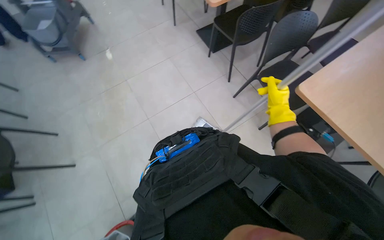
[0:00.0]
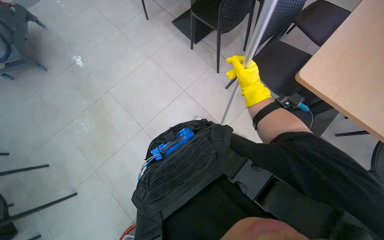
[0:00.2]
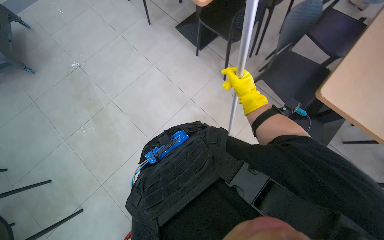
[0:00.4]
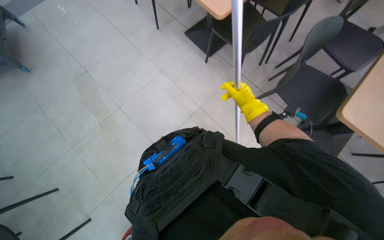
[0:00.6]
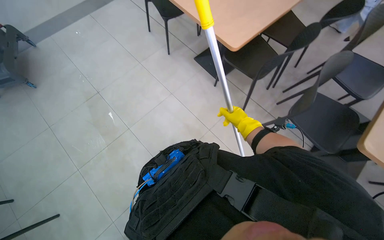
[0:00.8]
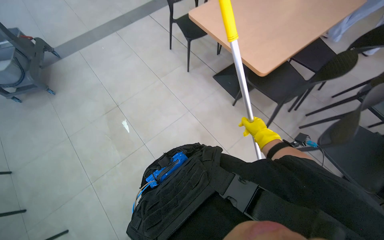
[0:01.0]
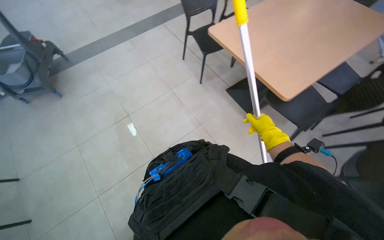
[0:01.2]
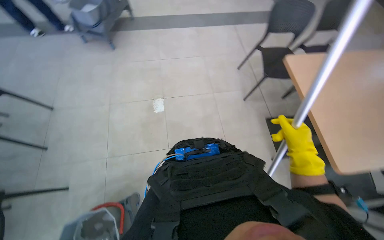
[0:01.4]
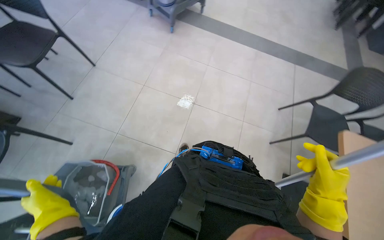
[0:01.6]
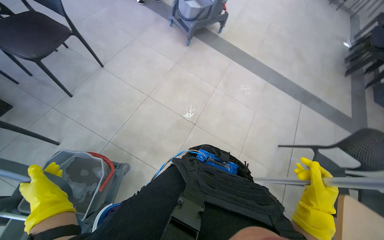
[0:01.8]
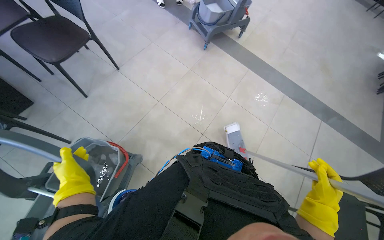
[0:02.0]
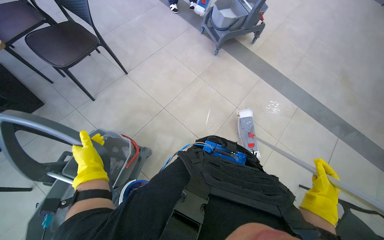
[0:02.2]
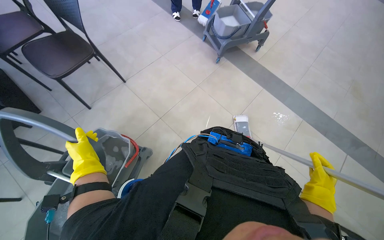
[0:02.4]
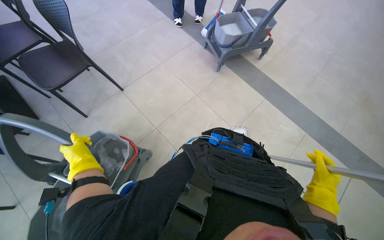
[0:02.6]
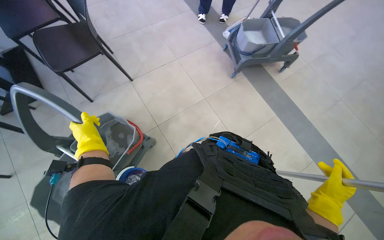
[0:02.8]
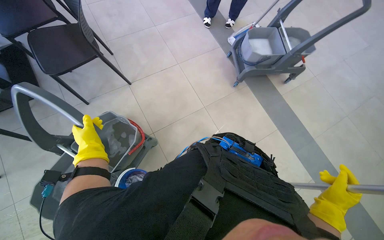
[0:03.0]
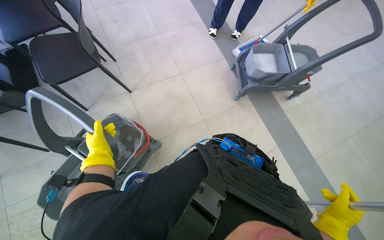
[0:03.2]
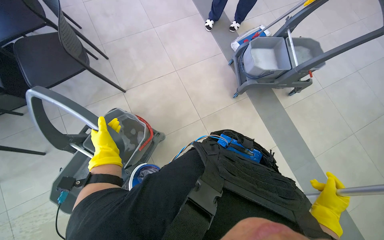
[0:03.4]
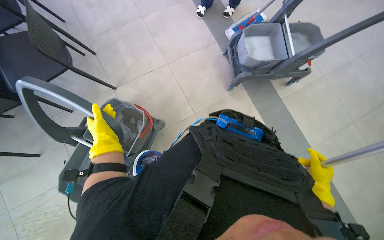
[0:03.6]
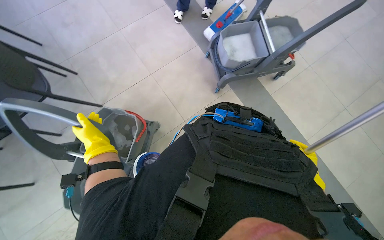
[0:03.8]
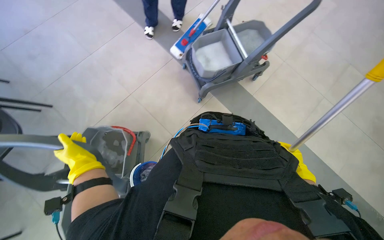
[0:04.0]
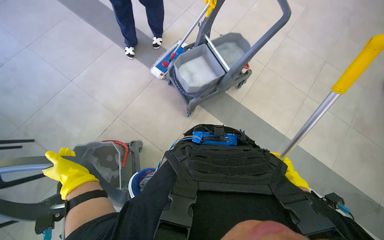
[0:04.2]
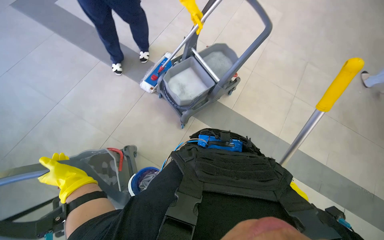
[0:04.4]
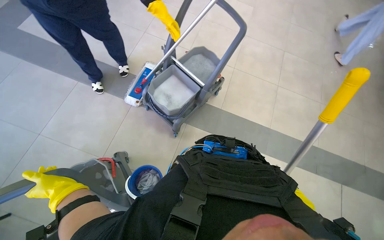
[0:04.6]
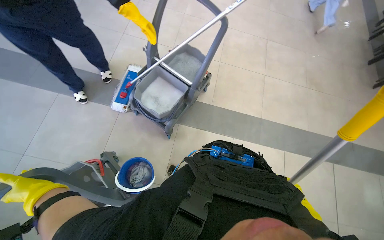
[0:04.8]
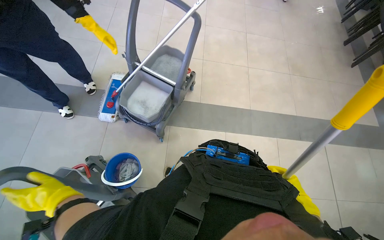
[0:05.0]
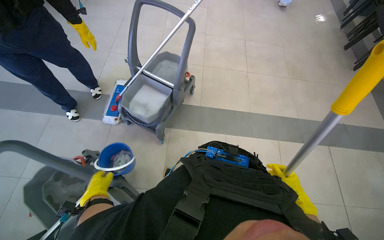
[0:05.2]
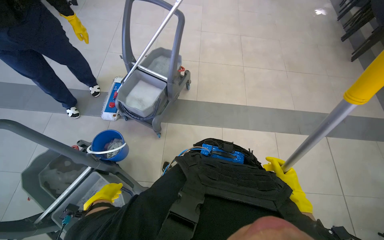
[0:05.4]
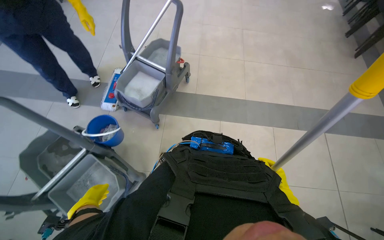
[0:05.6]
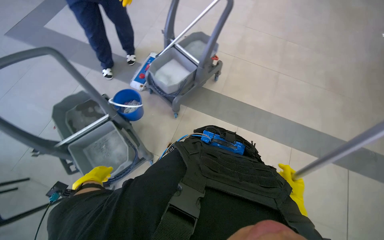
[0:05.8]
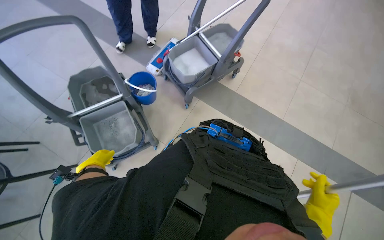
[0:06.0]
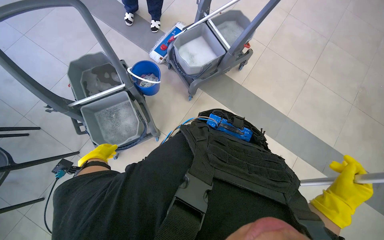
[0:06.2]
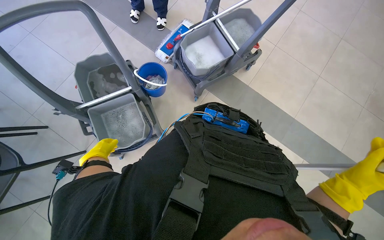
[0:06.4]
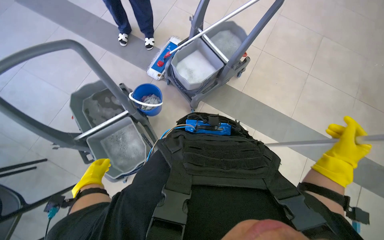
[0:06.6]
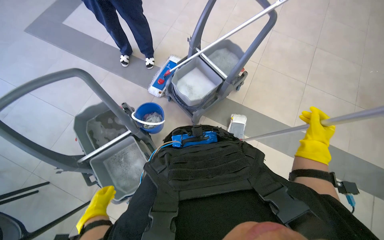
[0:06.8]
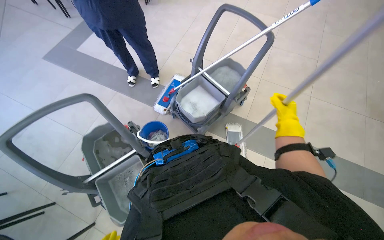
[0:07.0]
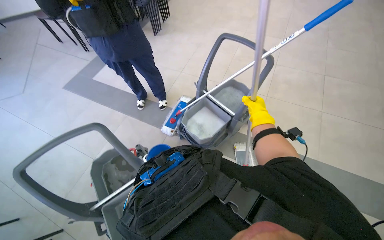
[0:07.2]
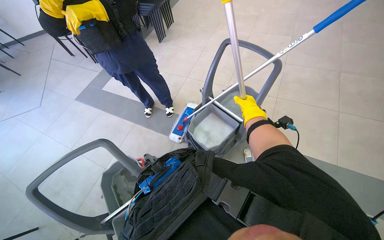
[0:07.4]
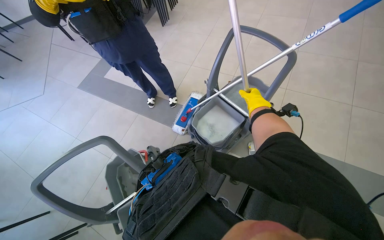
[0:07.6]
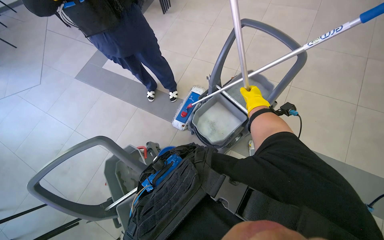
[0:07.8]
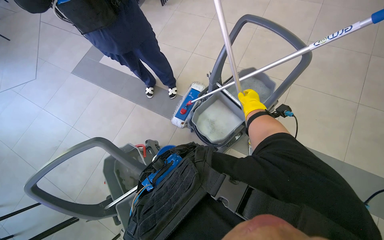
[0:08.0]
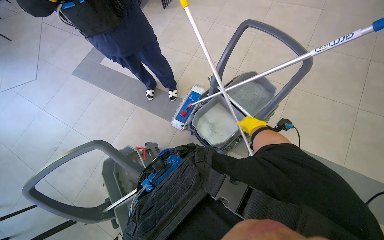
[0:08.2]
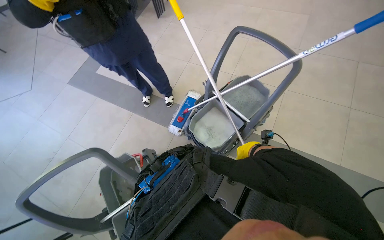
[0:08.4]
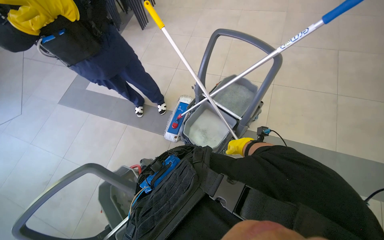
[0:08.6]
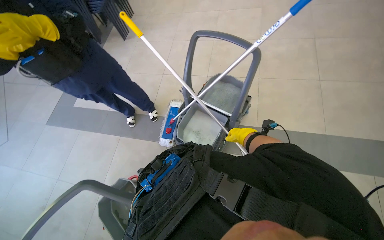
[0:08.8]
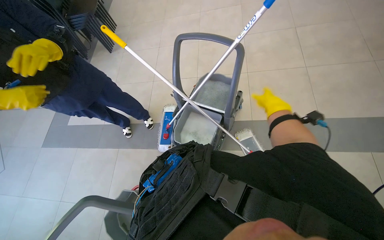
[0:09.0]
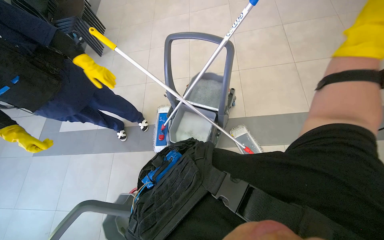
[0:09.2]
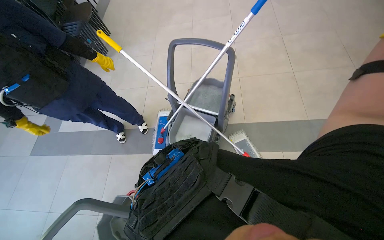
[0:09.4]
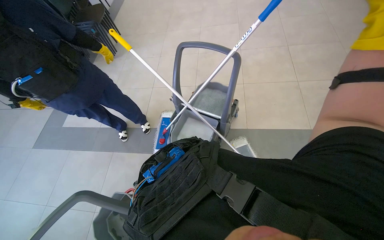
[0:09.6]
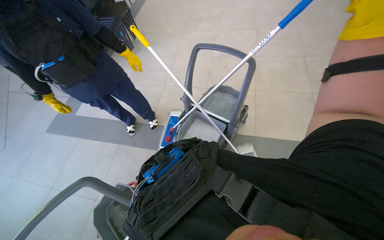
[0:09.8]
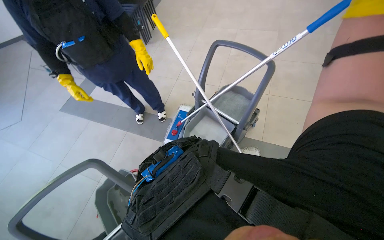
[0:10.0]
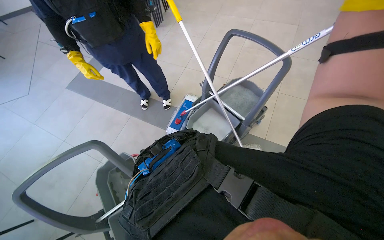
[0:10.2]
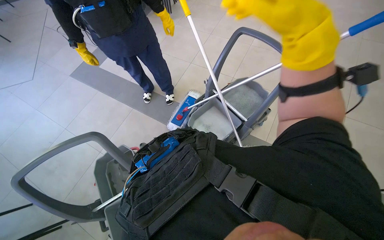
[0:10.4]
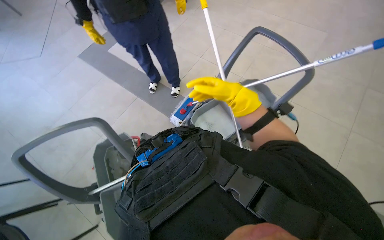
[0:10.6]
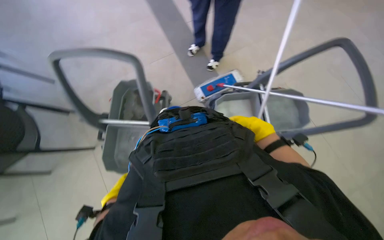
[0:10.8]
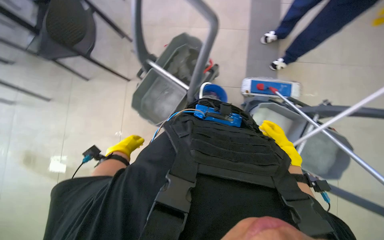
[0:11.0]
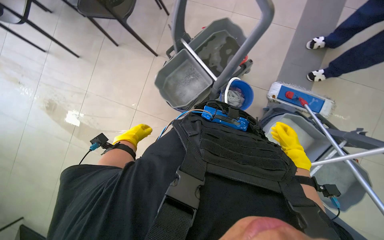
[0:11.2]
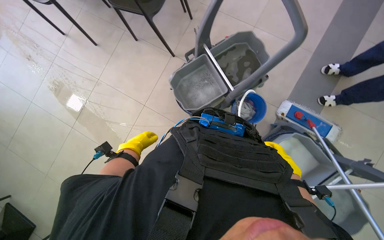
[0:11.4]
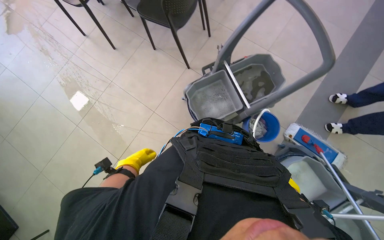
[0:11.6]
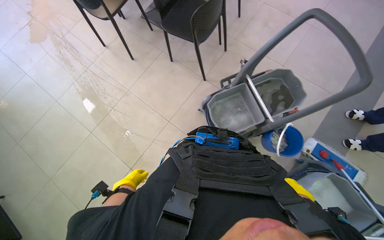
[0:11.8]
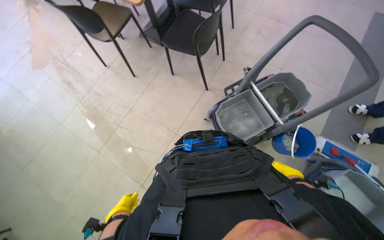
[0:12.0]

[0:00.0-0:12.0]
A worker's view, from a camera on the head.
Job: mopping floor.
The whole recording: Mopping floor. The worker mops the floor with a flat mop, occasionally rinsing and wringing the mop head.
0:00.0 to 0:01.6: The wearer moves roughly 1.5 m. Everything in view rotates some 50 degrees clockwise.
0:01.6 to 0:03.0: The camera travels roughly 50 cm. The wearer's head swings roughly 40 degrees to the left.
0:03.0 to 0:04.4: The head turns to the right by some 30 degrees. The wearer looks about 20 degrees further upward.
0:04.4 to 0:06.0: The camera is carried roughly 40 cm.
0:06.0 to 0:07.6: The right hand shifts about 70 cm up the picture and farther from the camera.
0:09.0 to 0:10.4: The scene turns some 25 degrees clockwise in the picture.
0:10.4 to 0:12.0: The camera is carried roughly 50 cm. The head turns to the left by about 95 degrees. The view tips downward by approximately 10 degrees.

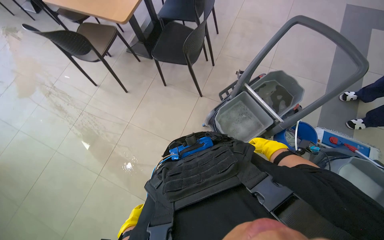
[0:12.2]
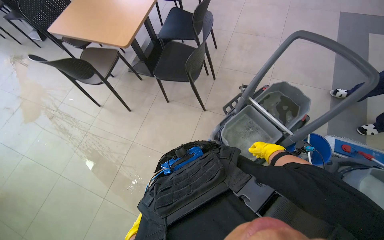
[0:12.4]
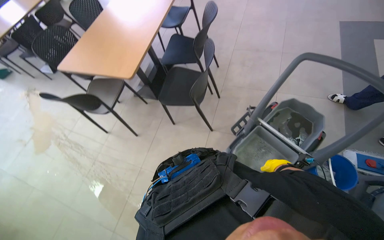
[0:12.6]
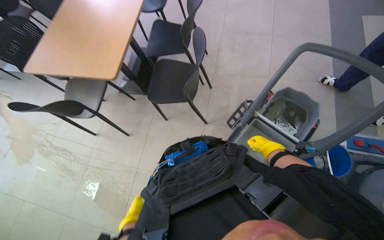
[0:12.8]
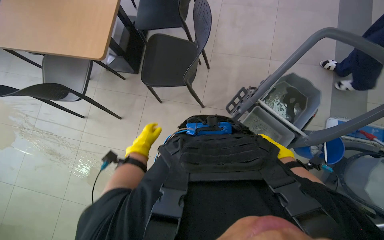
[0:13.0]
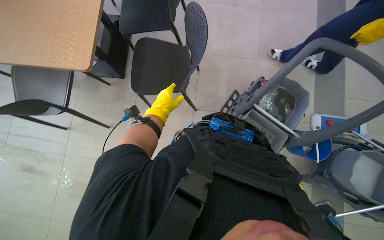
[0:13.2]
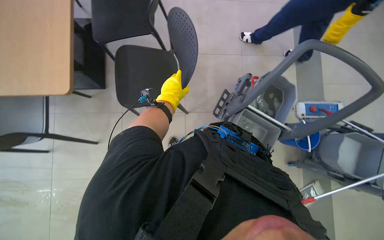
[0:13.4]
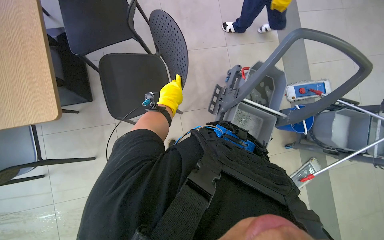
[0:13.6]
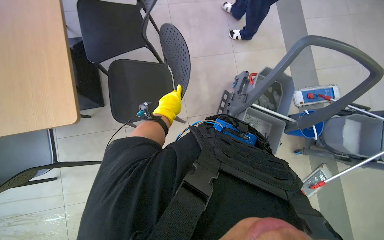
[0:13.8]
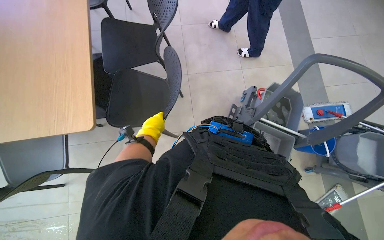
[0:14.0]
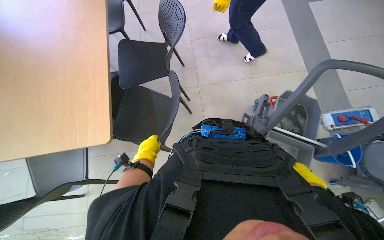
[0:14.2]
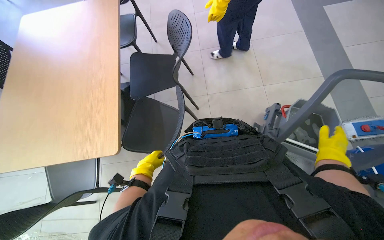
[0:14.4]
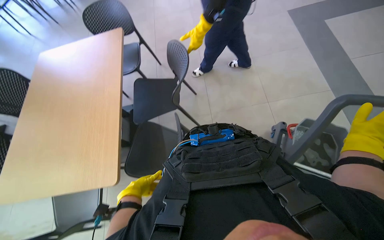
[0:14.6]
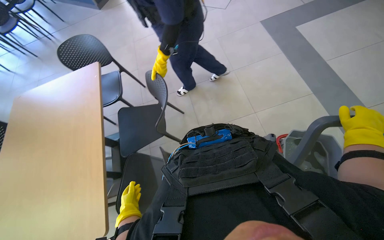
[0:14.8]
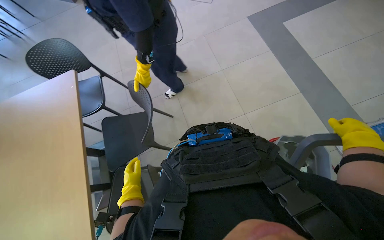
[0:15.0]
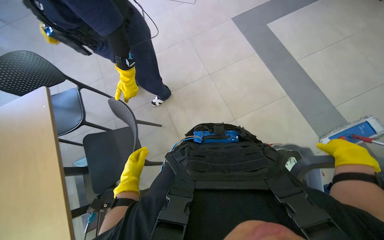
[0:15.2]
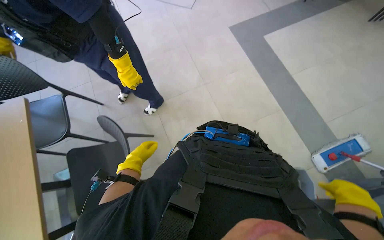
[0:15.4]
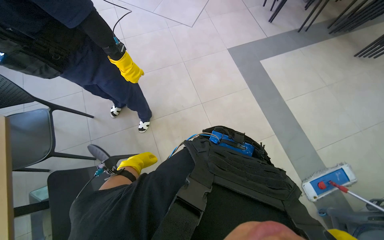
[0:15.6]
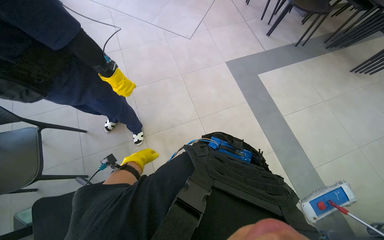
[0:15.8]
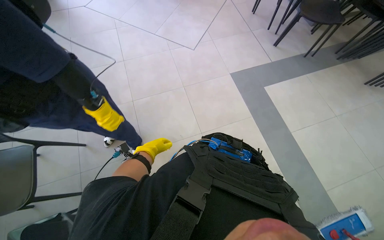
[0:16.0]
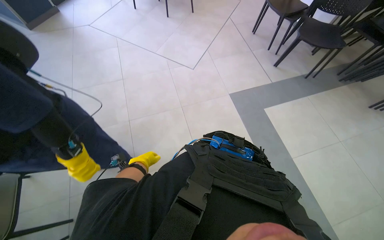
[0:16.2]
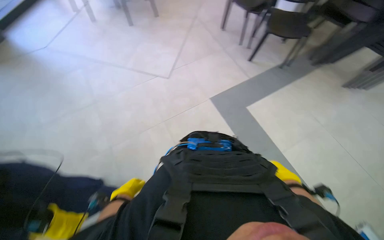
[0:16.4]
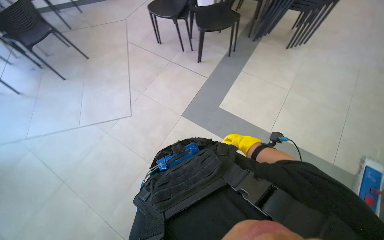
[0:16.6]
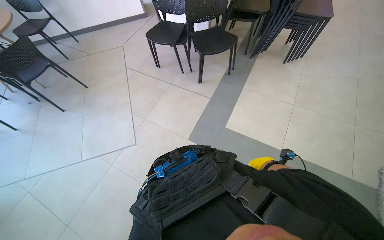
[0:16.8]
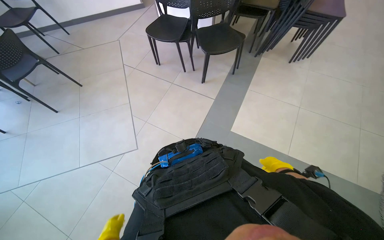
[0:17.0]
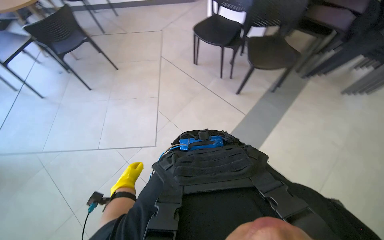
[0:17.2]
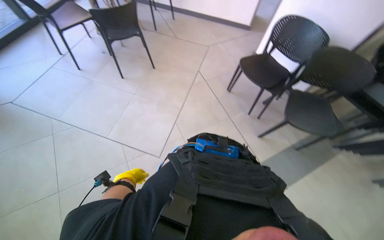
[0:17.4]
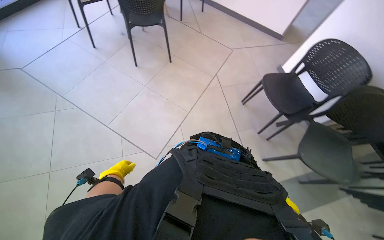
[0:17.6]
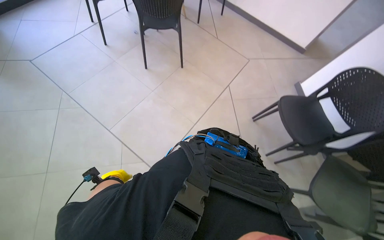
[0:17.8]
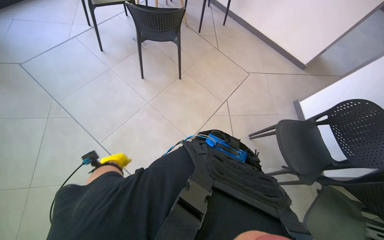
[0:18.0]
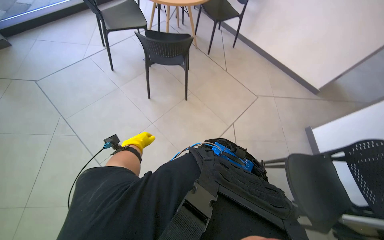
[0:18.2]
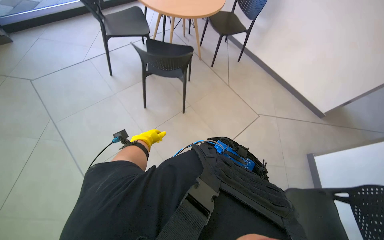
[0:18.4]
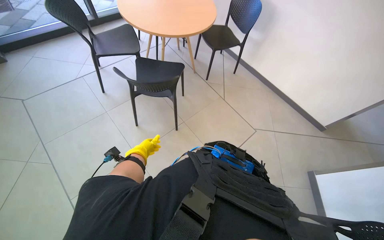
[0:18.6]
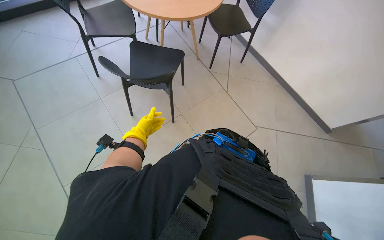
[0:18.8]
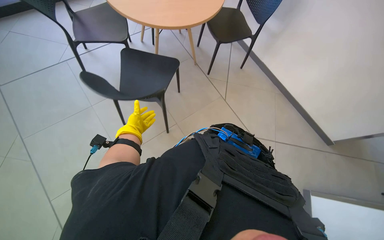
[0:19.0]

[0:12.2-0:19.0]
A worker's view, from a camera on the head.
Job: mopping floor.
The whole recording: Mopping floor. The worker mops the floor with a flat mop, occasionally rinsing and wringing the mop head.
0:12.2 to 0:13.6: The camera travels about 70 cm. The wearer's head swings about 35 degrees to the right. The view tips downward by some 10 degrees.
0:13.6 to 0:15.0: The camera pitches upward, by roughly 20 degrees. The left hand goes roughly 15 cm to the left.
0:15.0 to 0:16.2: The head travels approximately 50 cm. The wearer looks approximately 15 degrees further upward.
0:16.2 to 0:17.6: The camera is carried about 1 m.
0:17.6 to 0:19.0: The wearer moves about 90 cm.
